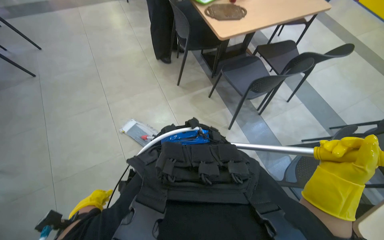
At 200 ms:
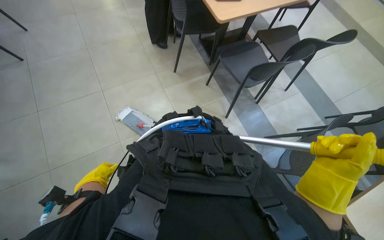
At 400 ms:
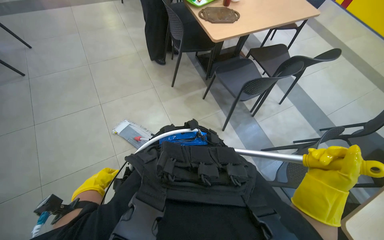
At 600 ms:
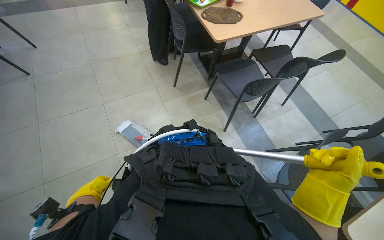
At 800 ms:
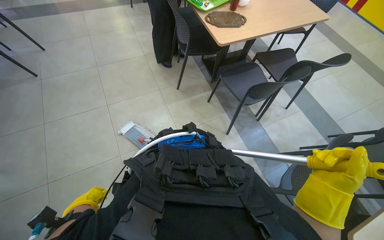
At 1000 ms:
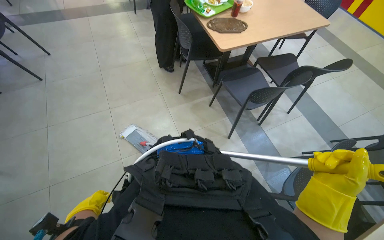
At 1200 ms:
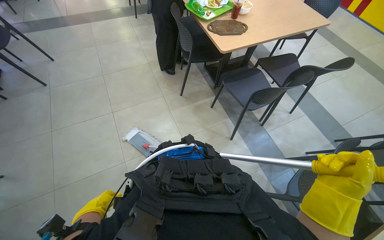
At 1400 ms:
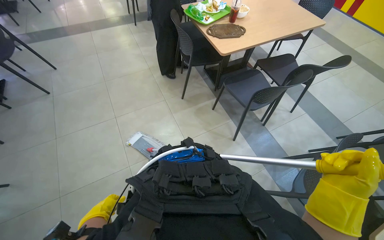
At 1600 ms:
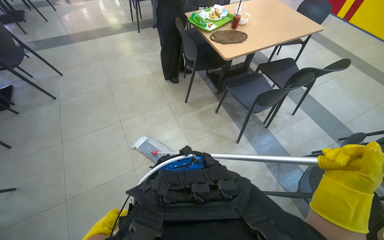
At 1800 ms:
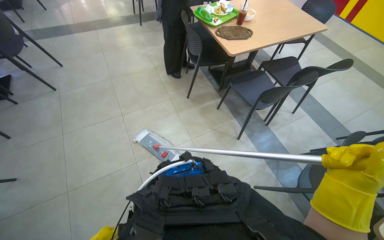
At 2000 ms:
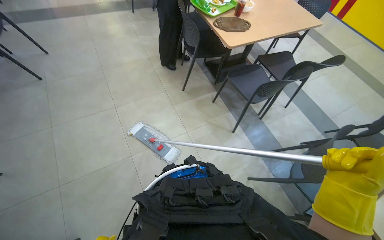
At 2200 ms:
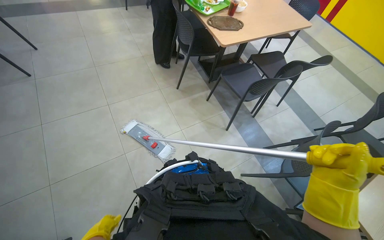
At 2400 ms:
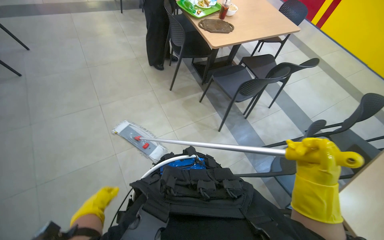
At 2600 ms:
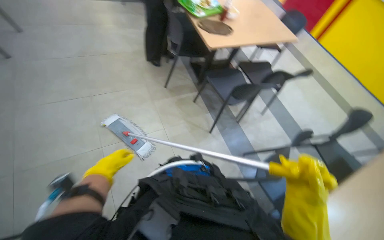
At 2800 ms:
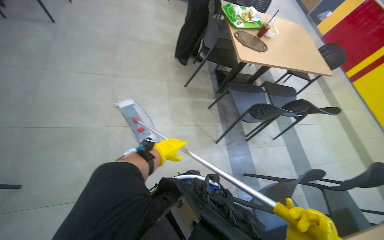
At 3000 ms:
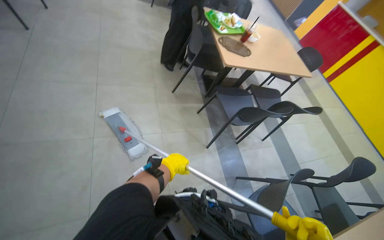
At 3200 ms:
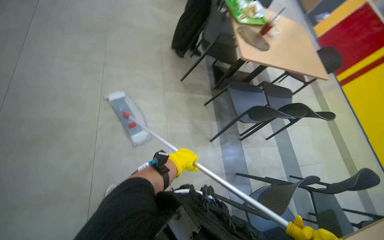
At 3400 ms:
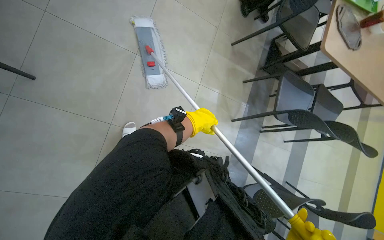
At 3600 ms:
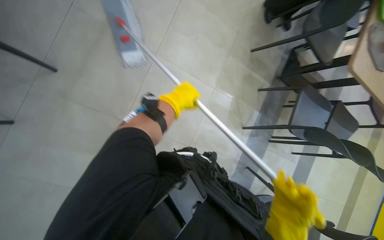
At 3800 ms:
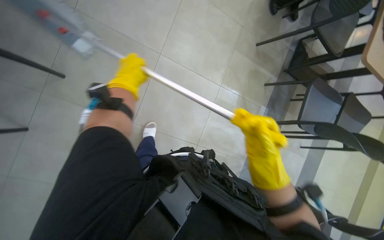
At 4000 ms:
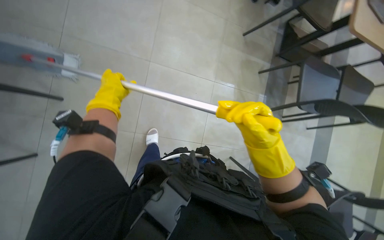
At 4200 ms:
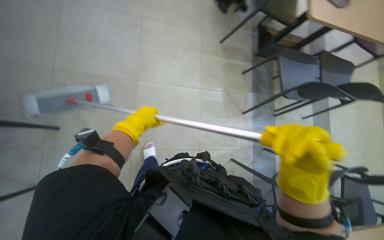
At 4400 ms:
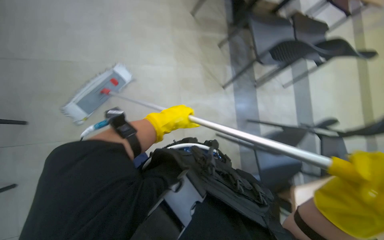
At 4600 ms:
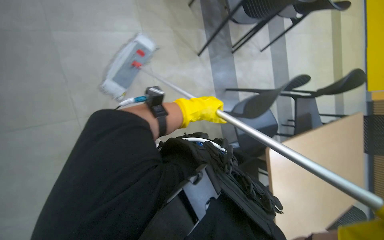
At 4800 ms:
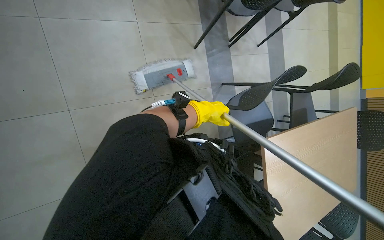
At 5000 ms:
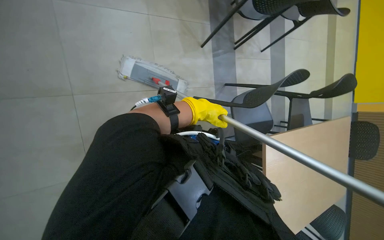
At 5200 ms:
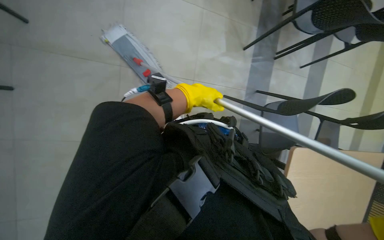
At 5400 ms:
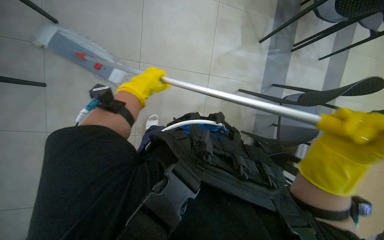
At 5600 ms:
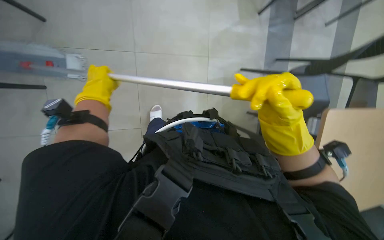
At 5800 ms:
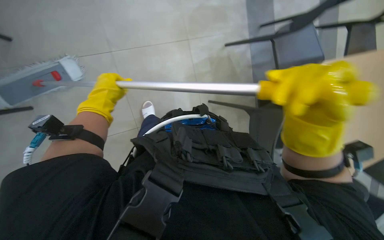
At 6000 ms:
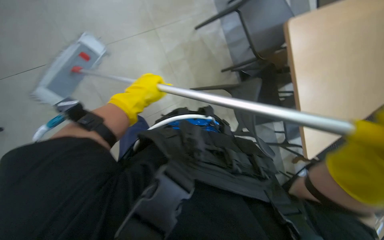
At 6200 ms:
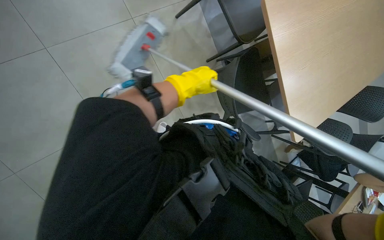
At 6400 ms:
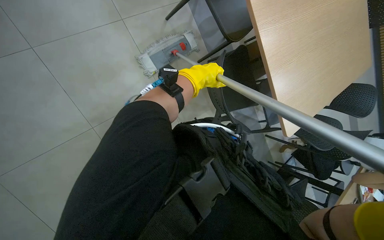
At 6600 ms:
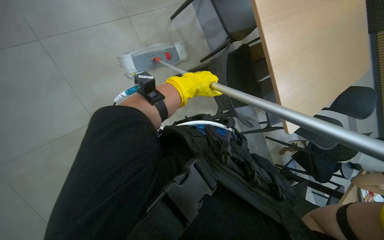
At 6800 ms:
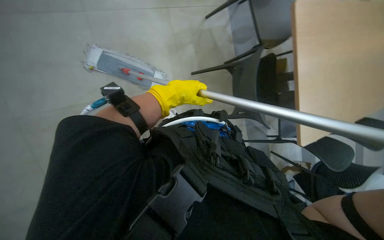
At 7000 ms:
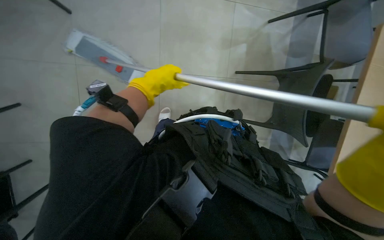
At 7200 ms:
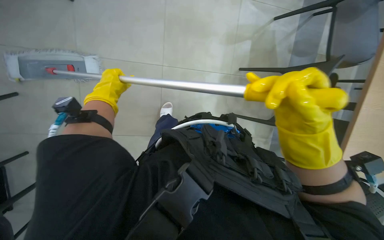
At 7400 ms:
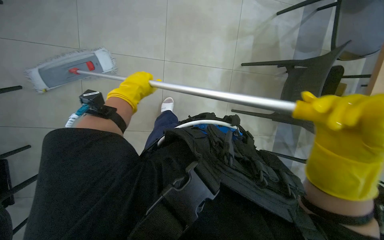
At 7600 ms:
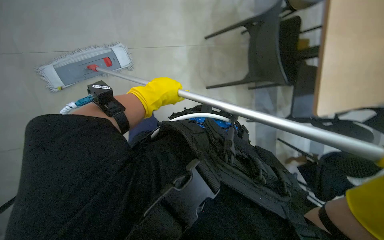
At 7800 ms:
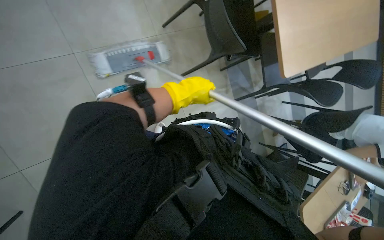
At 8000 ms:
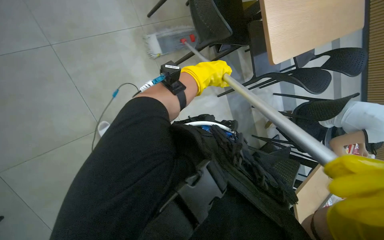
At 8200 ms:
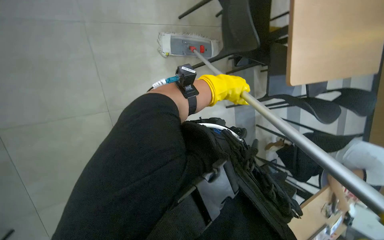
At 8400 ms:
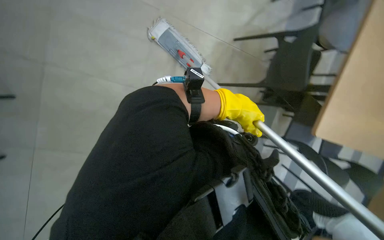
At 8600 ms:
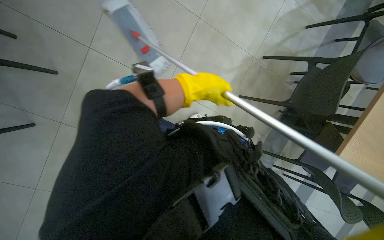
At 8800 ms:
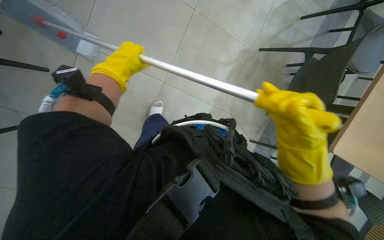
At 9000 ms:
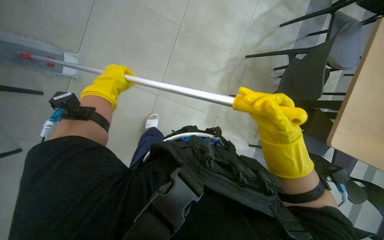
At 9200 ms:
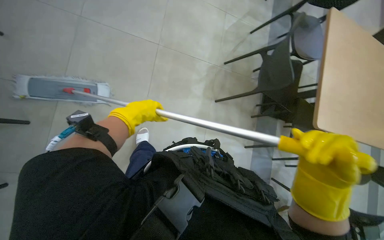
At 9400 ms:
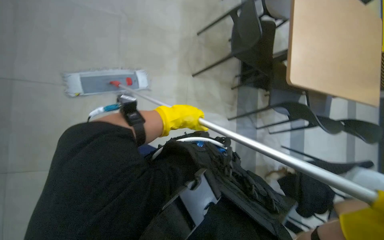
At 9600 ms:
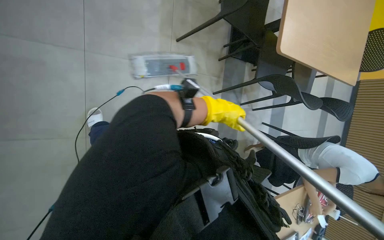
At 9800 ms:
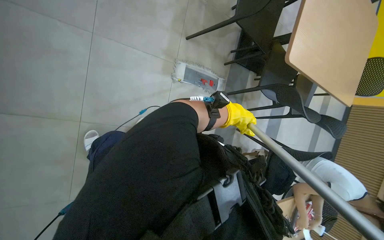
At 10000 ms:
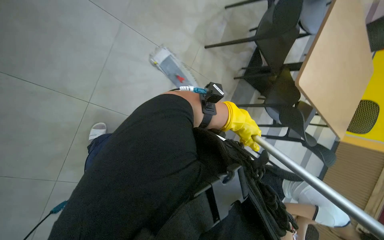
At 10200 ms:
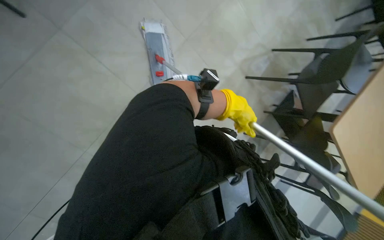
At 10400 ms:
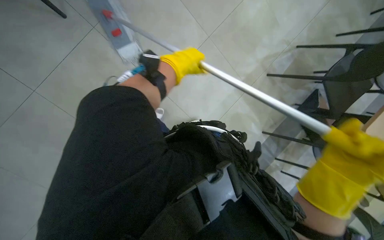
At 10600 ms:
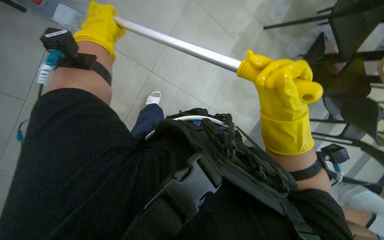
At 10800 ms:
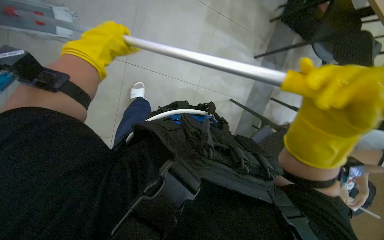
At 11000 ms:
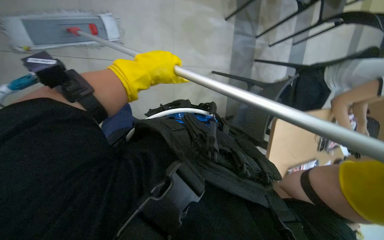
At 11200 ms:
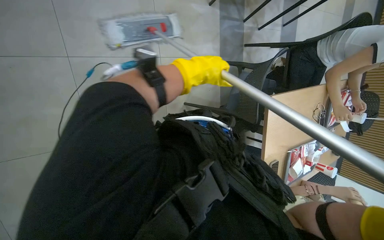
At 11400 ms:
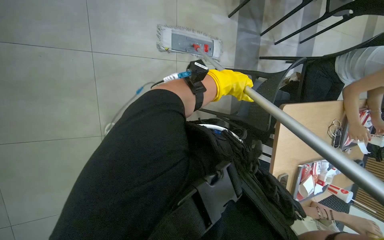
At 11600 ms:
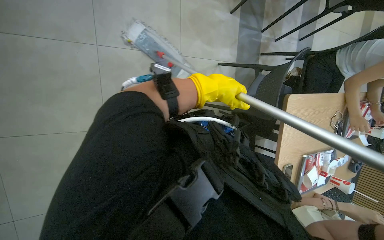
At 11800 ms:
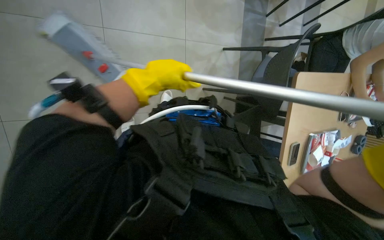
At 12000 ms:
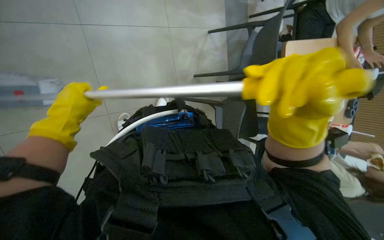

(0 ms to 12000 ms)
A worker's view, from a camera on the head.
Job: mopping floor.
The whole recording: Mopping the floor. The worker mops the floor with a flat mop, pausing to rinse and wring the mop head.
3000 ms - 4400 ms: The wearer looks about 15 degrees further downward.
4400 ms - 6000 ms: The wearer looks some 25 degrees further downward. The left hand swings left and right, about 35 cm each way, with 2 reversals.
6000 ms - 7600 ms: The camera travels roughly 60 cm.
7600 ms - 9000 ms: The left hand is displaced to the left by some 25 cm.
9000 ms - 10400 ms: The camera is carried roughly 40 cm. The camera pitches upward, by approximately 15 degrees.
10400 ms - 12000 ms: The wearer looks some 10 degrees further downward. The left hand moves left and right over about 40 cm, changing direction 2 times.

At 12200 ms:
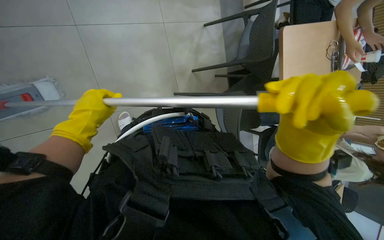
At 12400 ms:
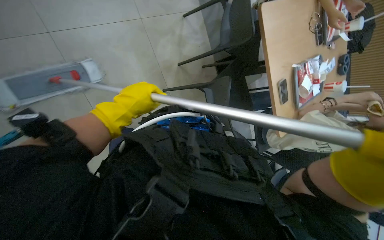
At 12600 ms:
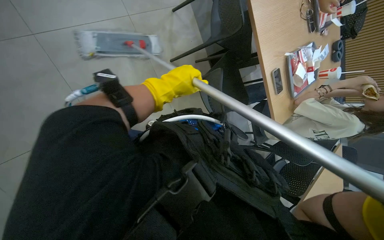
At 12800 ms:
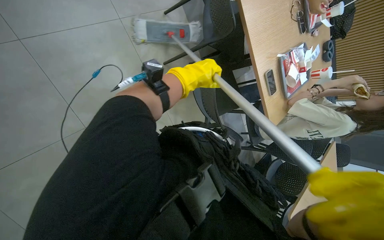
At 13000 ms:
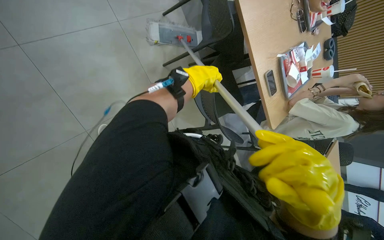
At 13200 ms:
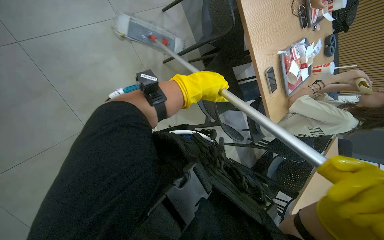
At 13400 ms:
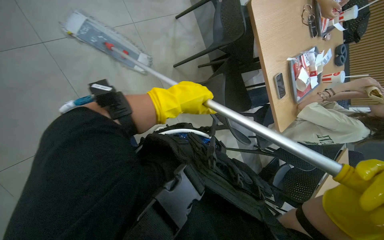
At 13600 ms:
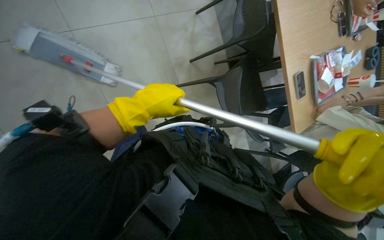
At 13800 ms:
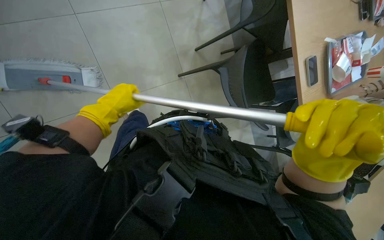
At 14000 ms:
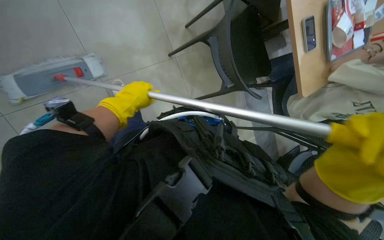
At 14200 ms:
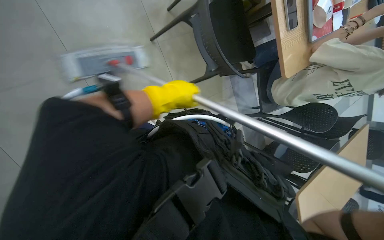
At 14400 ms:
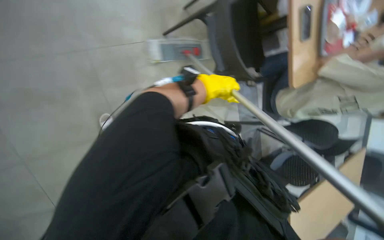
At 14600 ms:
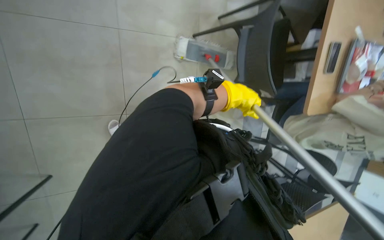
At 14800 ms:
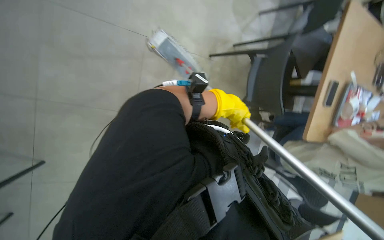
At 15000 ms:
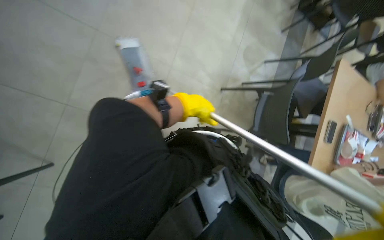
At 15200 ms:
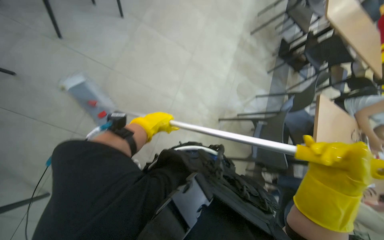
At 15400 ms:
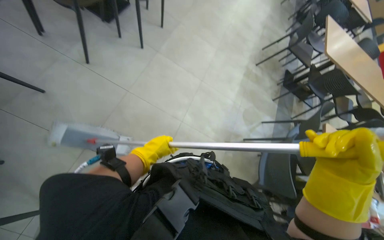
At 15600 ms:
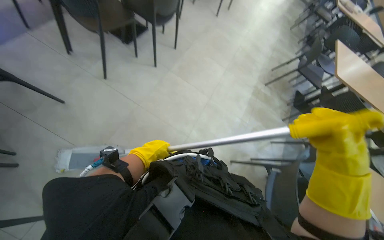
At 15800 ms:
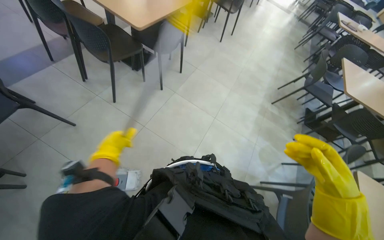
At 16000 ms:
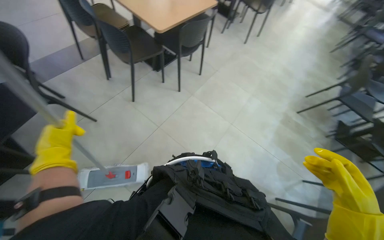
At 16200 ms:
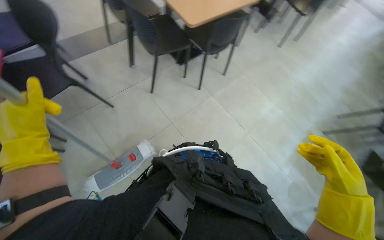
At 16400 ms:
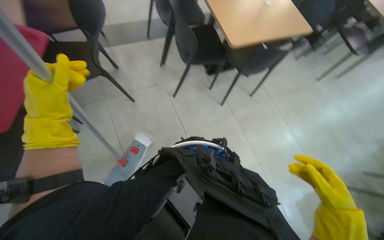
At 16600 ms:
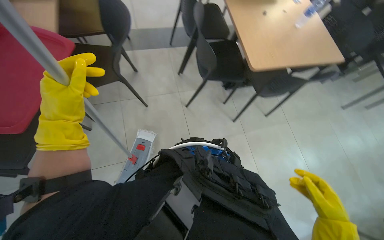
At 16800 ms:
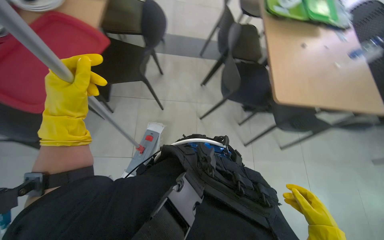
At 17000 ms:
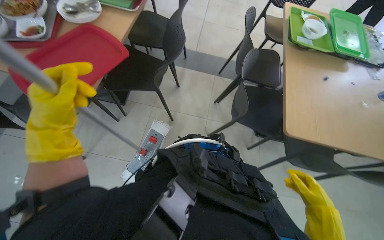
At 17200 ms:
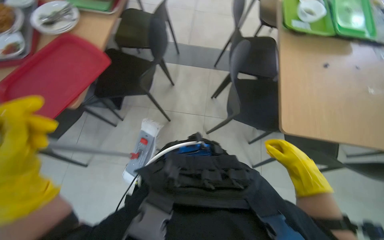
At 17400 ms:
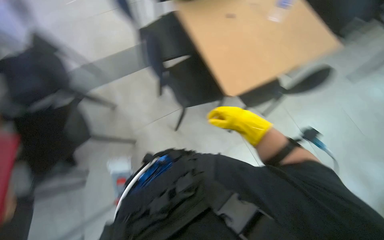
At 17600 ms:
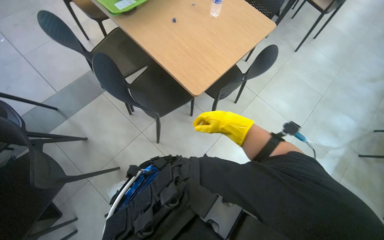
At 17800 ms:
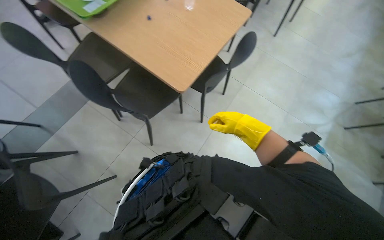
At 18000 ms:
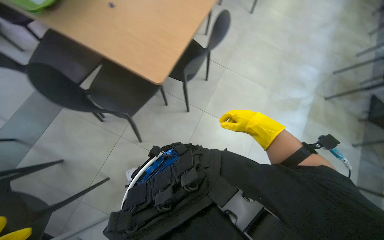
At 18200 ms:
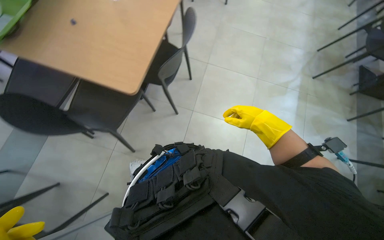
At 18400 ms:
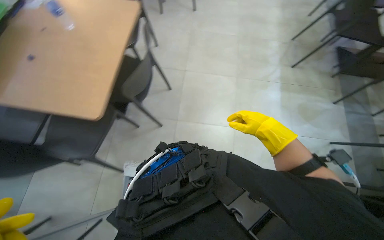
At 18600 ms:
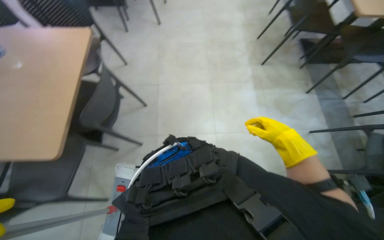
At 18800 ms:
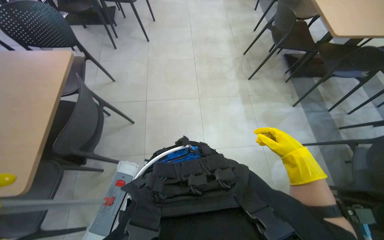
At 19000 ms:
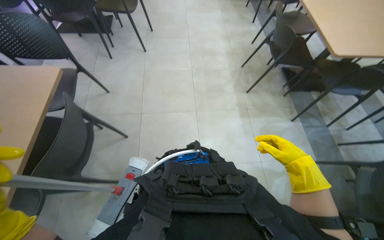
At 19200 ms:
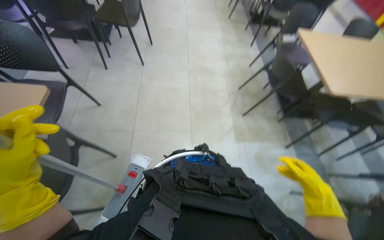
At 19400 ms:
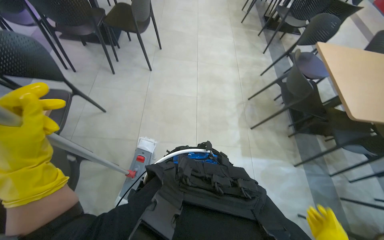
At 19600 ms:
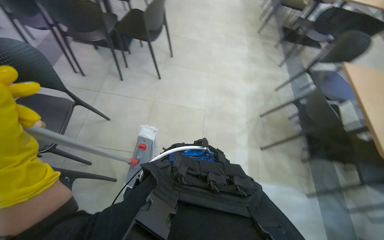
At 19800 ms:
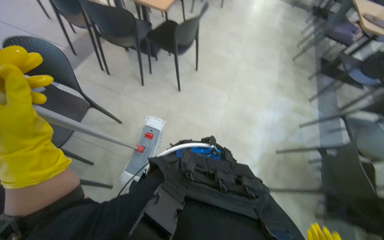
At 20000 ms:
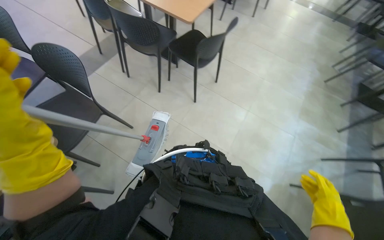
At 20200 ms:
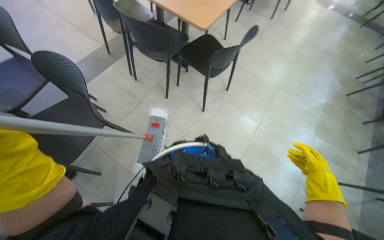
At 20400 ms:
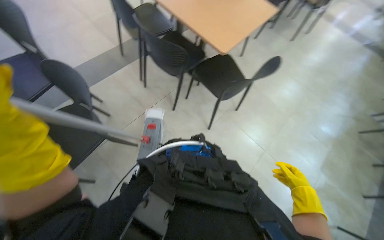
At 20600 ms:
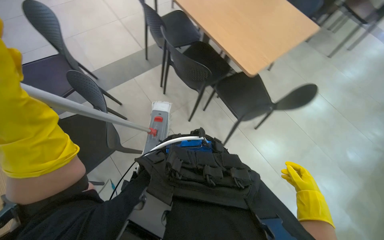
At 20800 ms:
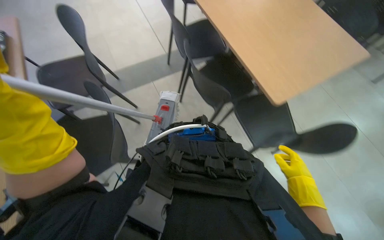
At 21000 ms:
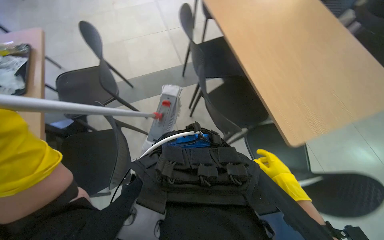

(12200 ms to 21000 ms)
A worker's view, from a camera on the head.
Job: mopping floor.
The whole recording: Mopping the floor. The worker mops the floor with a flat mop, pausing to rinse and wring the mop head.
12200 ms - 13600 ms: The left hand heads to the right, covering about 15 cm.
13600 ms - 15200 ms: The head travels about 50 cm. The view tips upward by roughly 35 degrees. The scene turns roughly 40 degrees clockwise in the picture.
15200 ms - 16600 ms: The head turns to the left by roughly 55 degrees. The camera pitches upward, by about 20 degrees.
16600 ms - 18000 ms: The camera is carried roughly 40 cm. The scene turns roughly 45 degrees counterclockwise in the picture.
18000 ms - 19600 ms: The head travels approximately 1 m.
19600 ms - 21000 ms: The head travels roughly 90 cm. The wearer looks about 65 degrees further to the left.
